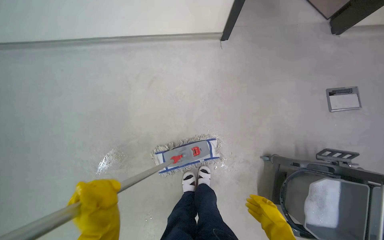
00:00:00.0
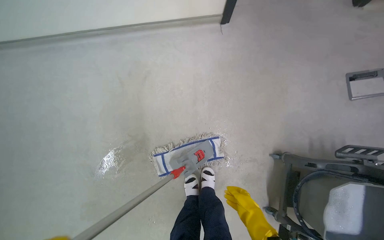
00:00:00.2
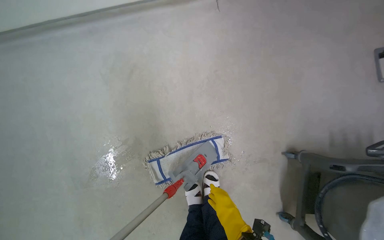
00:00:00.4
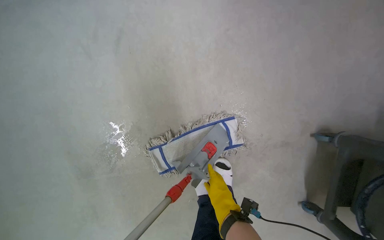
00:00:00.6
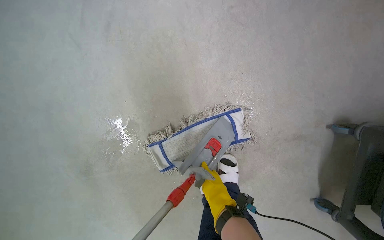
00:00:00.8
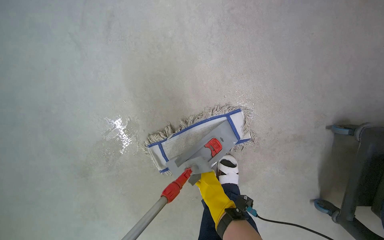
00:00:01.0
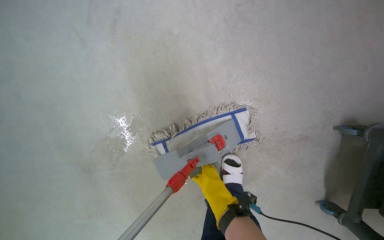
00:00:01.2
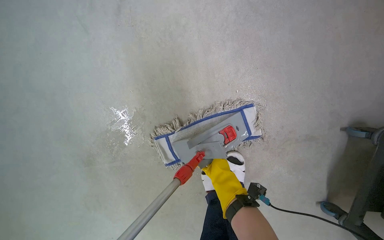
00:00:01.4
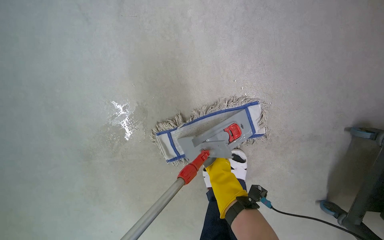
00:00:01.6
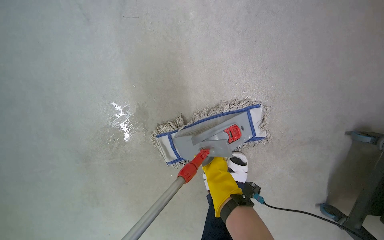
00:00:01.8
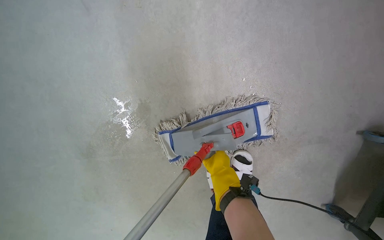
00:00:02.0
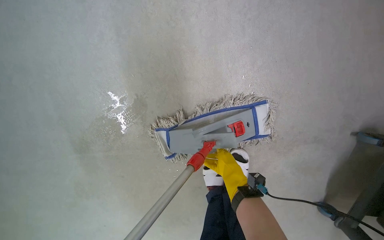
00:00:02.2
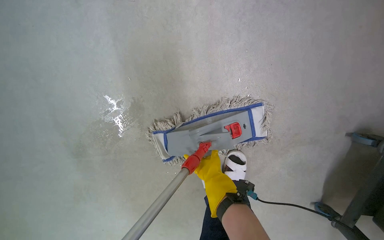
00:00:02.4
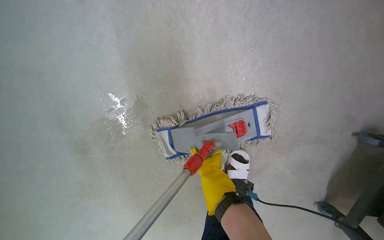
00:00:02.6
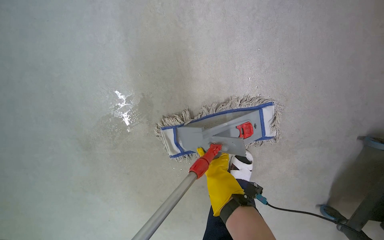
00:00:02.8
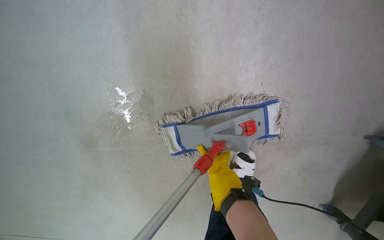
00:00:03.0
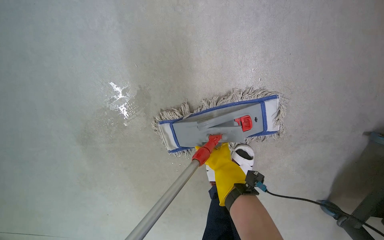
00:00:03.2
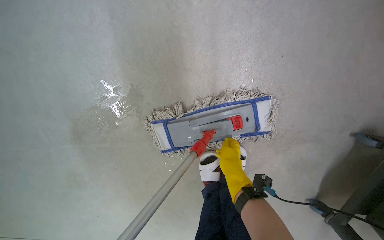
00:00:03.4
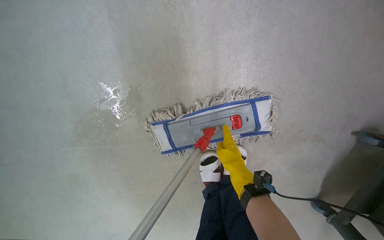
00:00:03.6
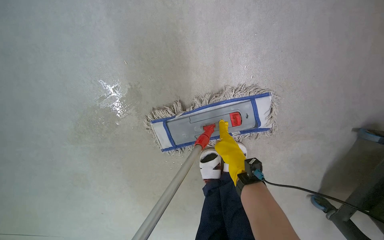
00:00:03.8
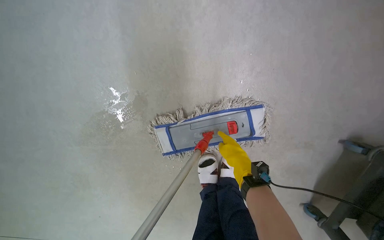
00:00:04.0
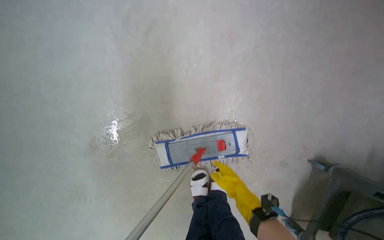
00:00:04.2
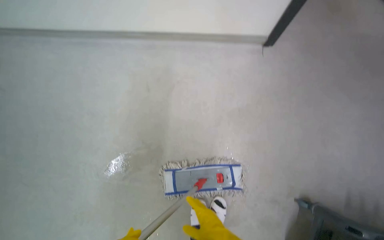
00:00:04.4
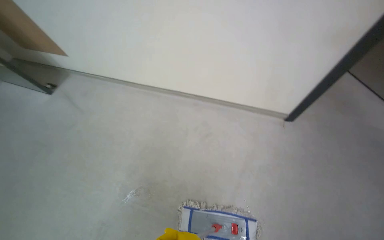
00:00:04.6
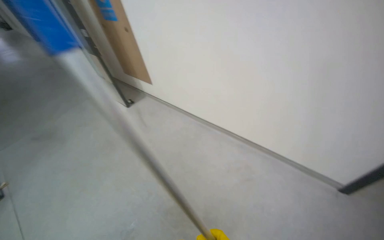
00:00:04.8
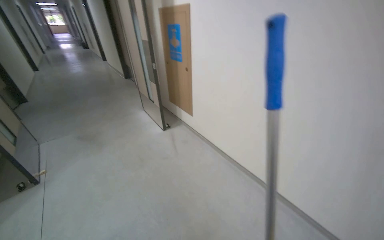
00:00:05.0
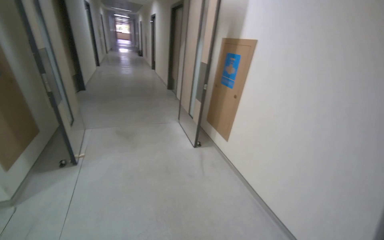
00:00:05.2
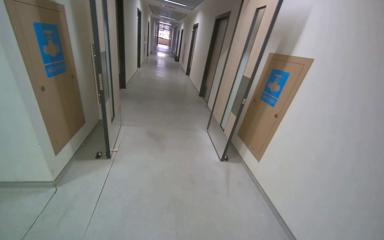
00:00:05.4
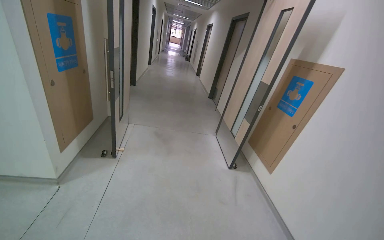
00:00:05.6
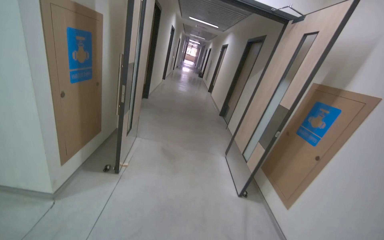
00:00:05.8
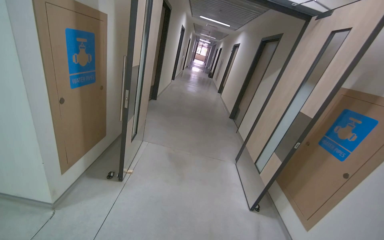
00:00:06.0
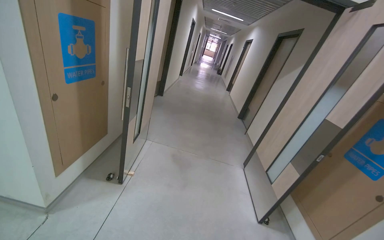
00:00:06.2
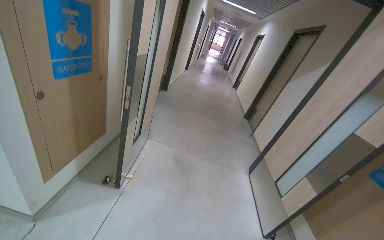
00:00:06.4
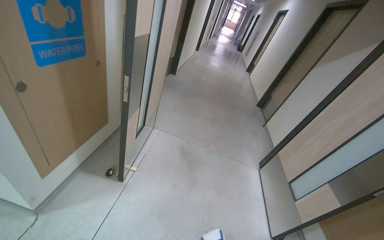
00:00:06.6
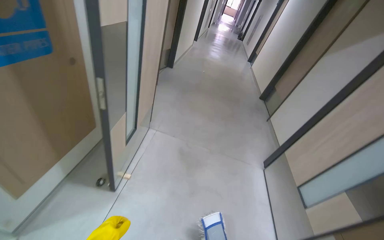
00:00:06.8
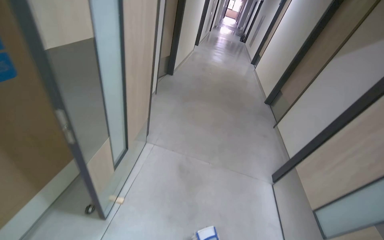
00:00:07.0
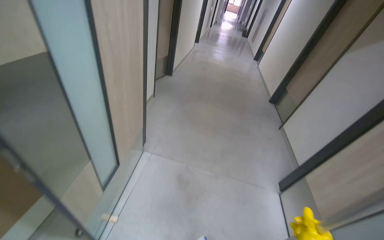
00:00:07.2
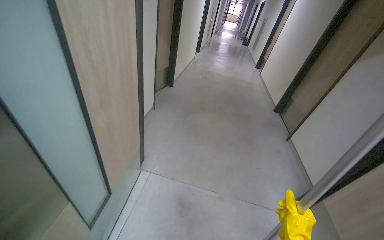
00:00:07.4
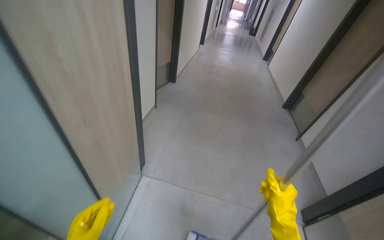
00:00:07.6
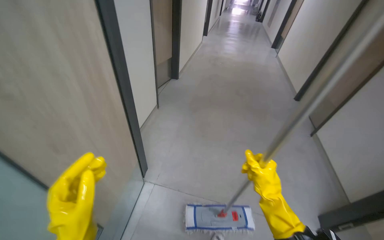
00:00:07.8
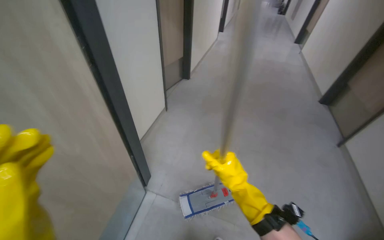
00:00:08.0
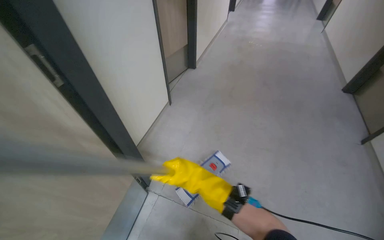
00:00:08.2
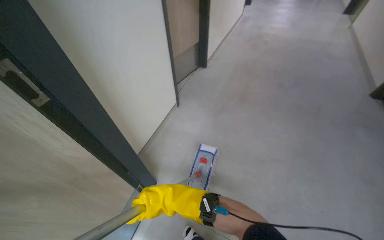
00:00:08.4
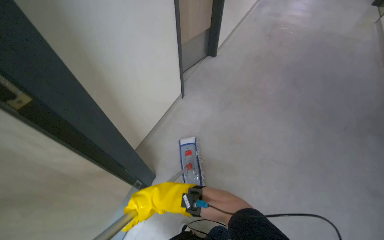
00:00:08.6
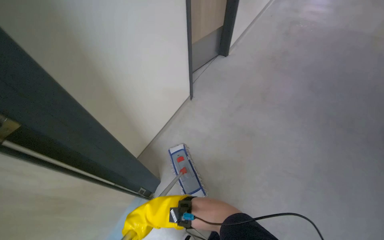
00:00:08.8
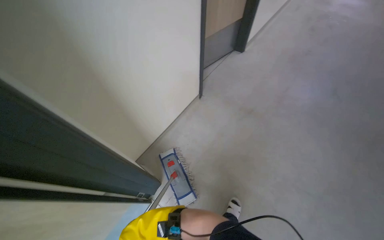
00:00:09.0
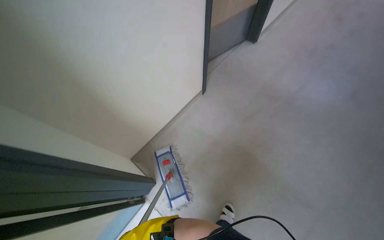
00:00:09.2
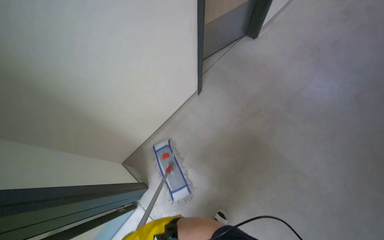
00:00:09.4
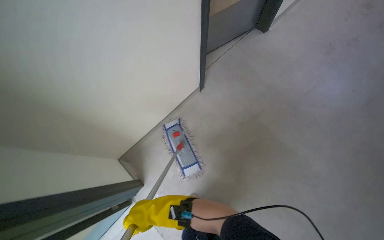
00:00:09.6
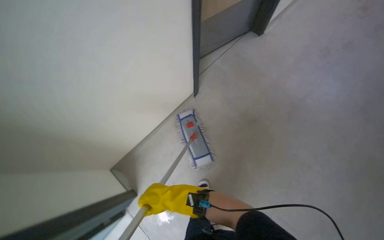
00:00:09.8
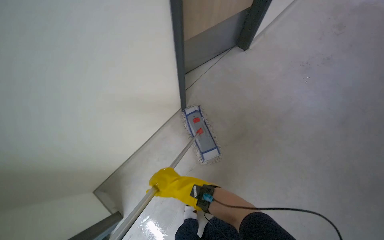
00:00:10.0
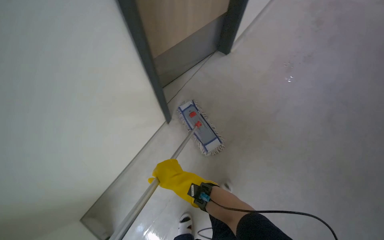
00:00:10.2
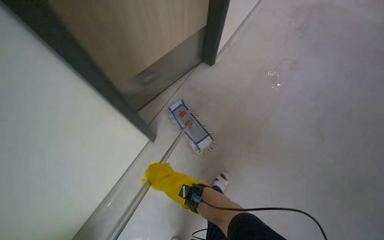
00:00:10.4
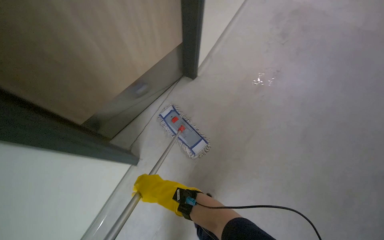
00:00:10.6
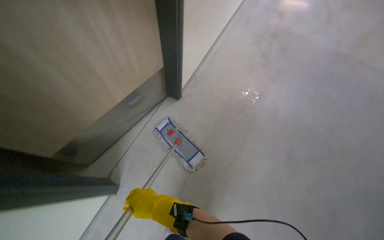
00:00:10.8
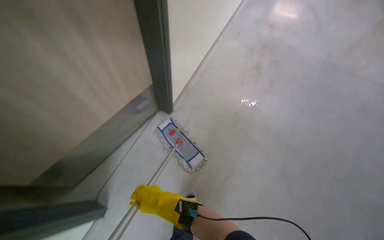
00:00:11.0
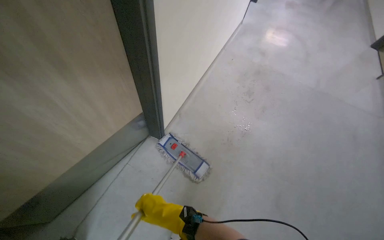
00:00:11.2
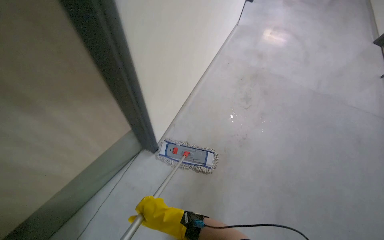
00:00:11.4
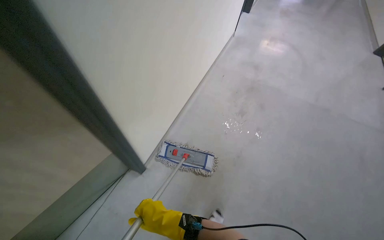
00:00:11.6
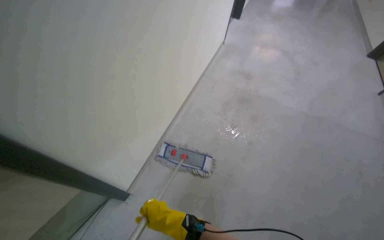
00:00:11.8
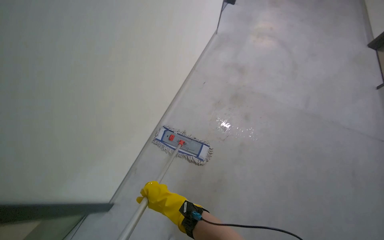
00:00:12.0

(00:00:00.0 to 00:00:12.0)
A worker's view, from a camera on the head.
Job: mopping floor.
The whole recording: Mopping hallway floor. The worker mops the hallway floor, wringing out the mop head and moving the cleaning cart as needed.
00:00:00.0 - 00:00:01.6: The head travels about 50 cm. The view tilts some 20 degrees downward.
00:00:03.0 - 00:00:04.4: The wearer looks approximately 25 degrees further upward.
00:00:04.4 - 00:00:06.0: The camera is carried some 90 cm. The head turns to the left by some 85 degrees. The view tilts some 50 degrees upward.
00:00:06.0 - 00:00:07.6: The wearer moves roughly 1.5 m. The view tips downward by roughly 15 degrees.
00:00:07.6 - 00:00:09.0: The camera is carried some 1 m. The head rotates roughly 30 degrees to the left. The view tips downward by approximately 25 degrees.
00:00:10.4 - 00:00:12.0: The camera travels about 50 cm.

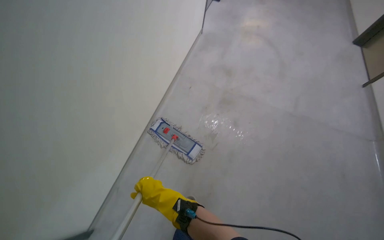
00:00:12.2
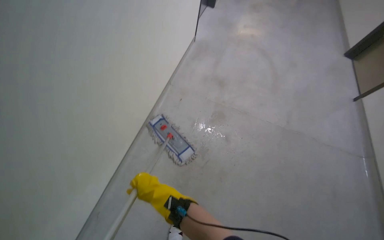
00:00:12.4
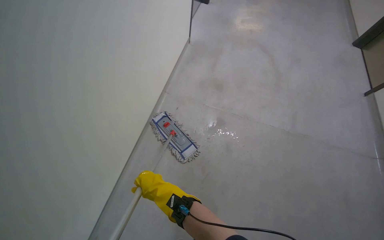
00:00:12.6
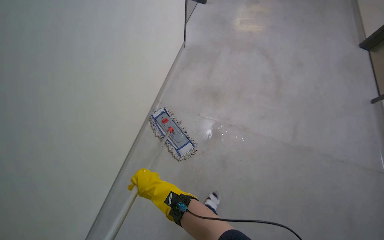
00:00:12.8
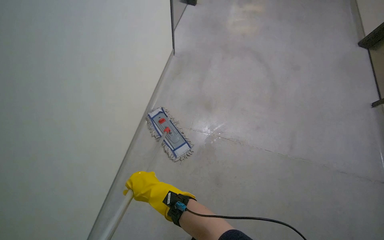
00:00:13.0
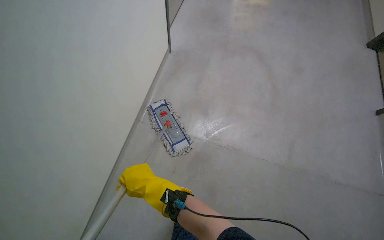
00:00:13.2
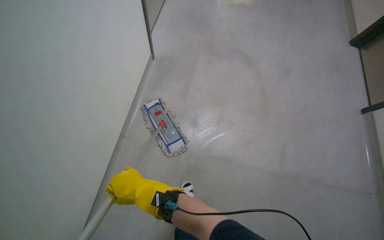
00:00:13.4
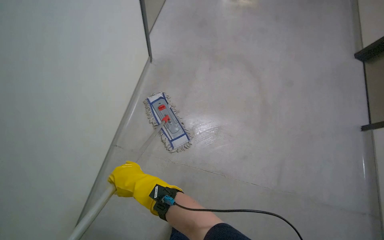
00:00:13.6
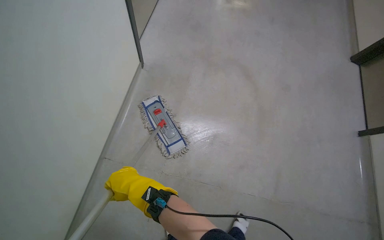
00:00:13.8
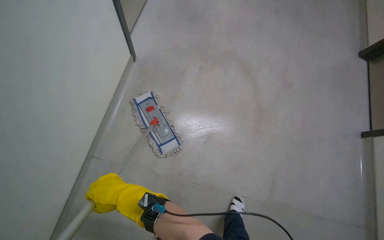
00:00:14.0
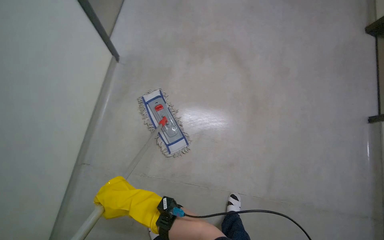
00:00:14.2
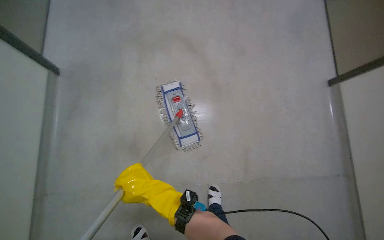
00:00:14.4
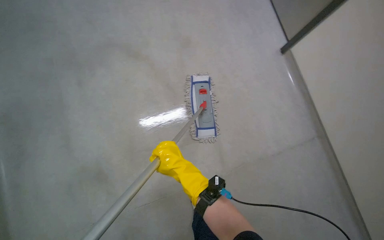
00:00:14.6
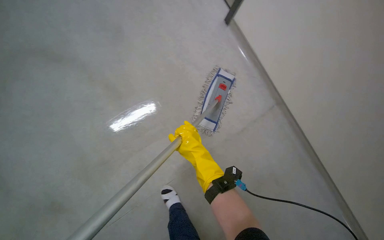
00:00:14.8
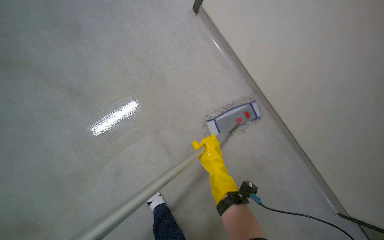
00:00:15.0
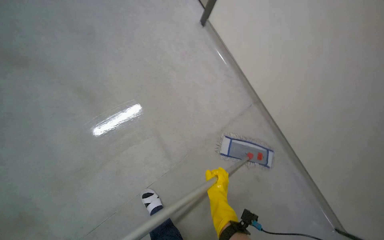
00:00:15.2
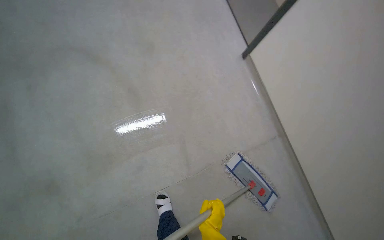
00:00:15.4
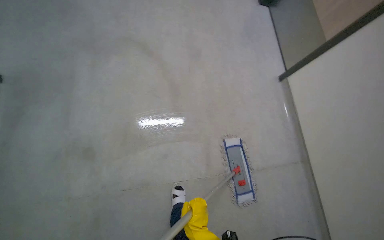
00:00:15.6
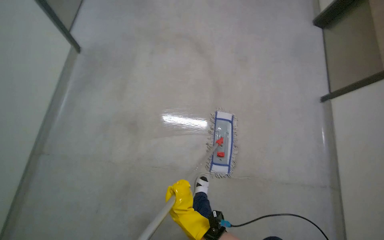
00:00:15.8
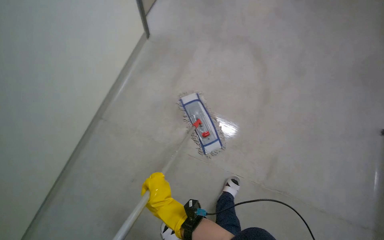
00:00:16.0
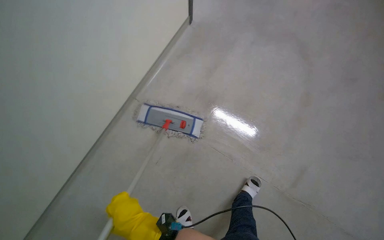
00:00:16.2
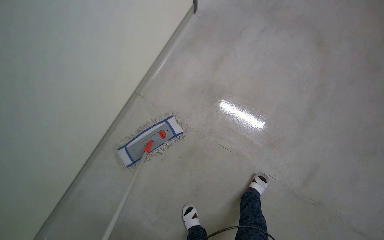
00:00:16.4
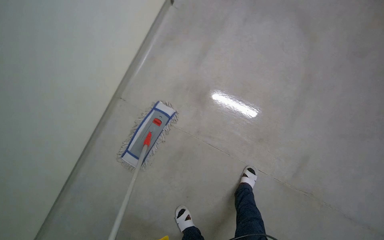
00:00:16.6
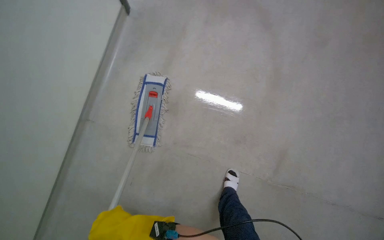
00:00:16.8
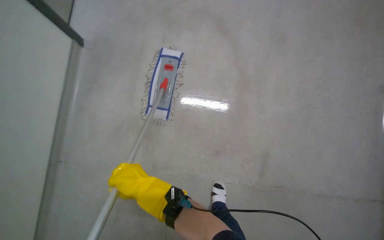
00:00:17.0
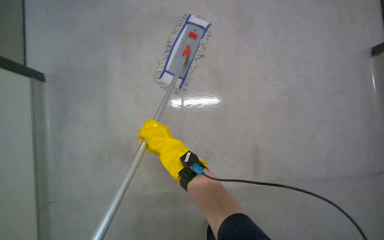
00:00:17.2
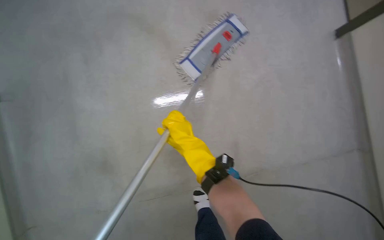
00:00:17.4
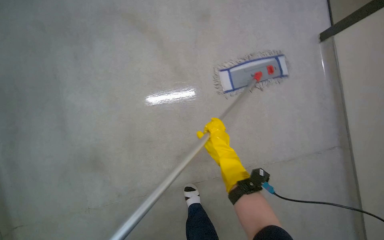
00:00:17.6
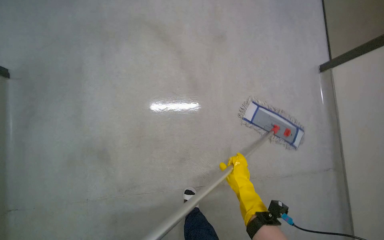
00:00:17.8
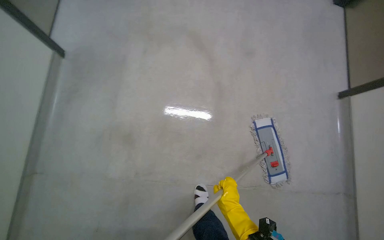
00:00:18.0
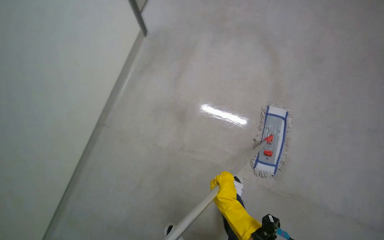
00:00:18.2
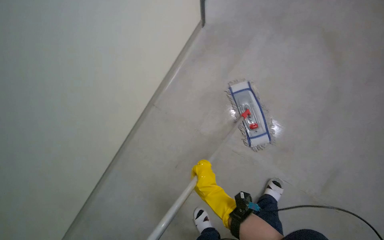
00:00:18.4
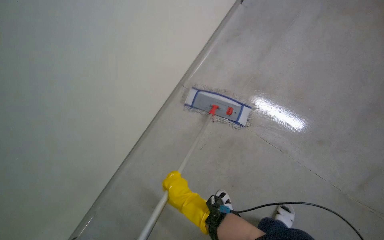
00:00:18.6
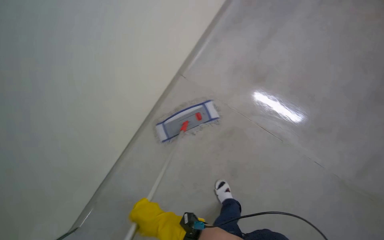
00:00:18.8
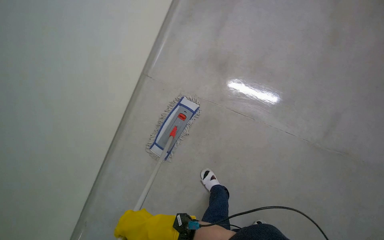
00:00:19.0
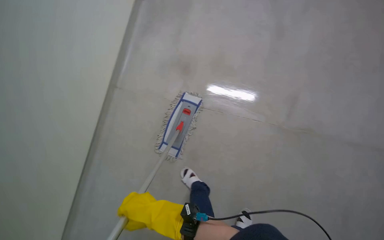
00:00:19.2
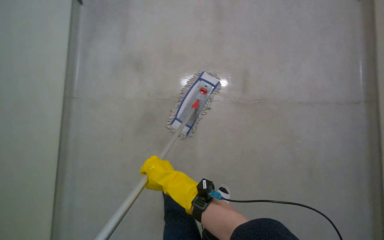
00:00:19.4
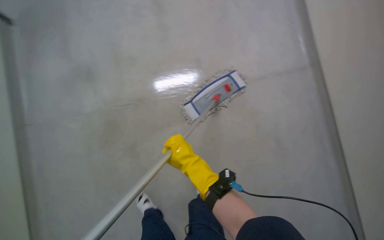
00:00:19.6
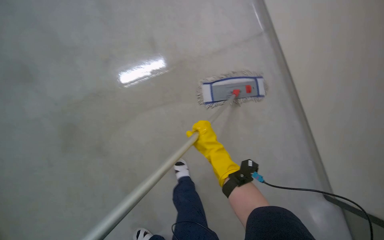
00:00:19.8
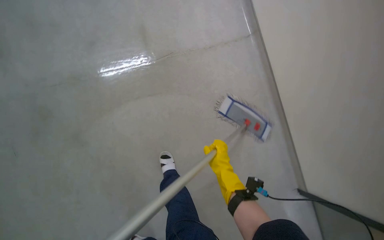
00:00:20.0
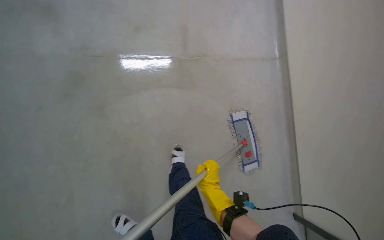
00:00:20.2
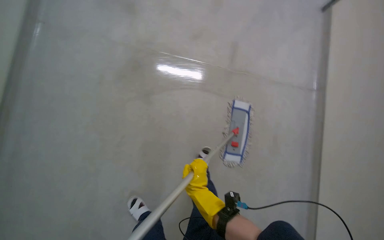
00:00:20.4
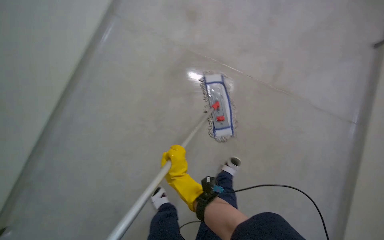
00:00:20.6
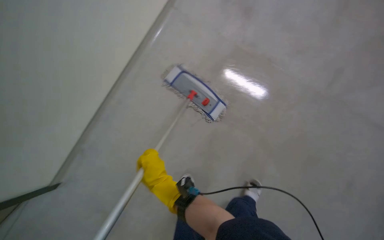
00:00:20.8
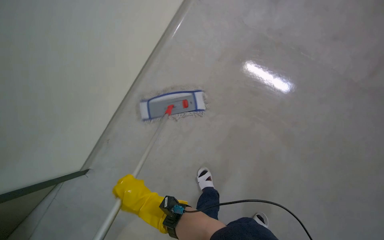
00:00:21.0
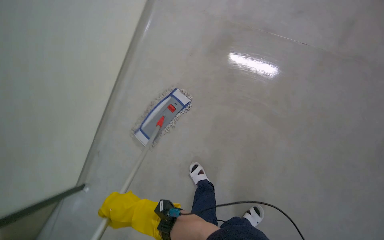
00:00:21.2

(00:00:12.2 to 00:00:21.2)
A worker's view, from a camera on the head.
Job: mopping floor.
The whole recording: Mopping hallway floor. The worker mops the hallway floor, wringing out the mop head and moving the cleaning cart as needed.
00:00:12.2 - 00:00:13.8: The right hand goes about 20 cm up the picture.
00:00:13.8 - 00:00:15.2: The camera is carried roughly 40 cm. The scene turns roughly 65 degrees clockwise in the picture.
00:00:19.8 - 00:00:21.2: The view tilts approximately 15 degrees downward.
